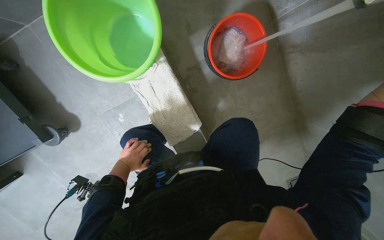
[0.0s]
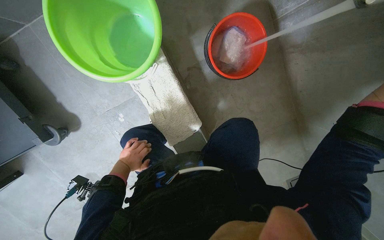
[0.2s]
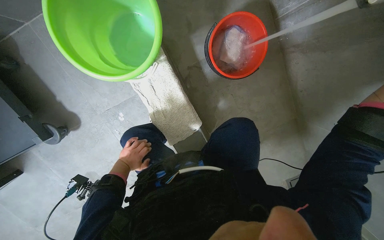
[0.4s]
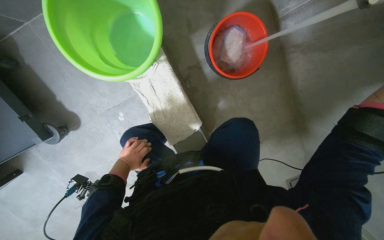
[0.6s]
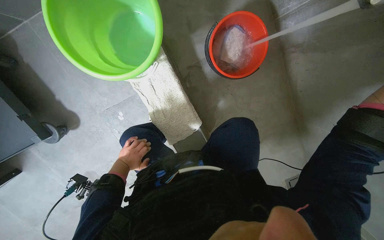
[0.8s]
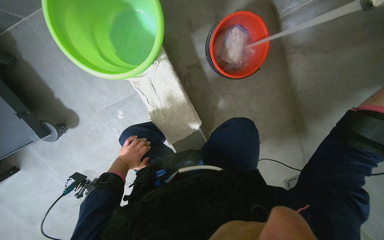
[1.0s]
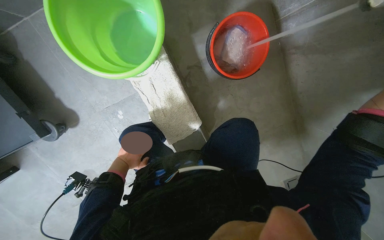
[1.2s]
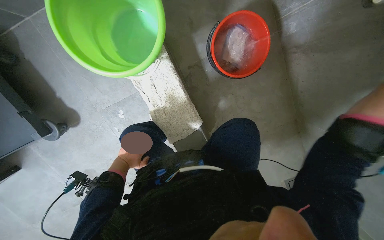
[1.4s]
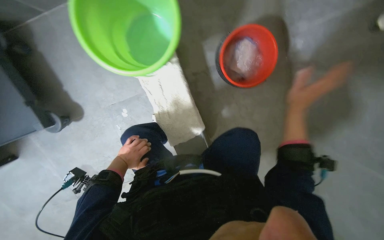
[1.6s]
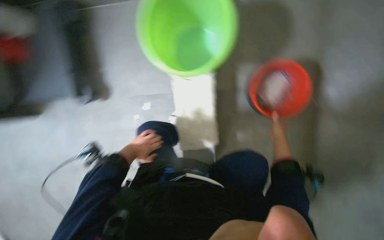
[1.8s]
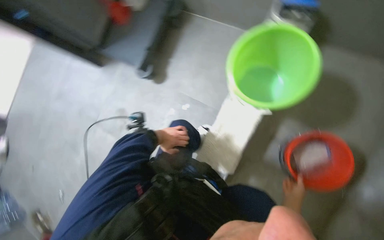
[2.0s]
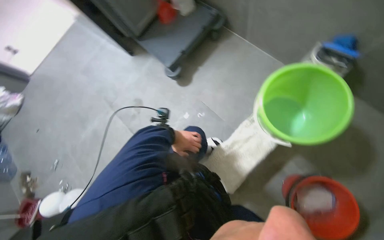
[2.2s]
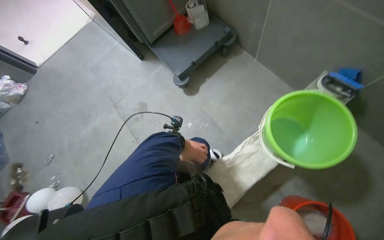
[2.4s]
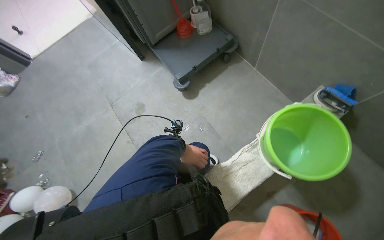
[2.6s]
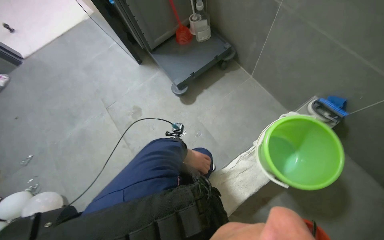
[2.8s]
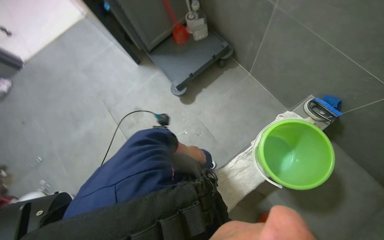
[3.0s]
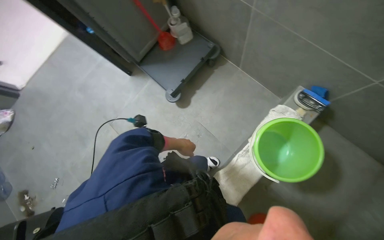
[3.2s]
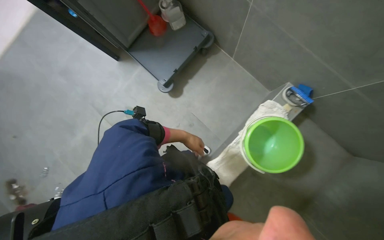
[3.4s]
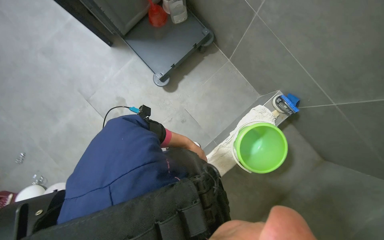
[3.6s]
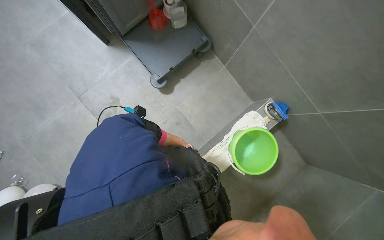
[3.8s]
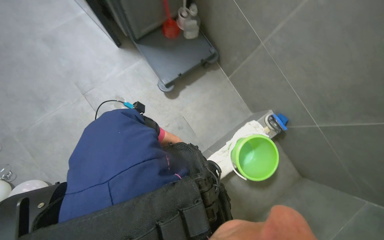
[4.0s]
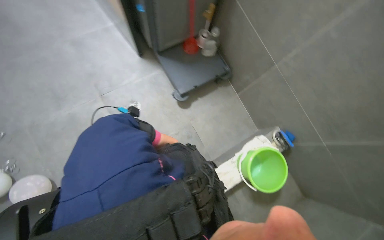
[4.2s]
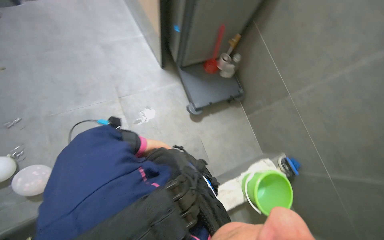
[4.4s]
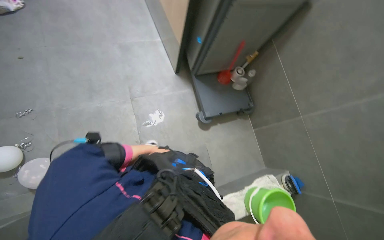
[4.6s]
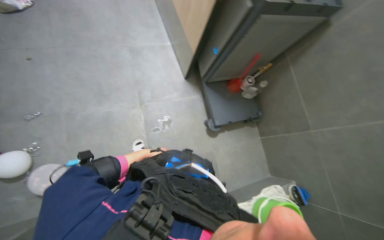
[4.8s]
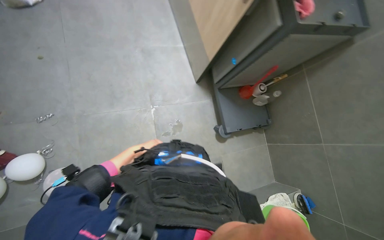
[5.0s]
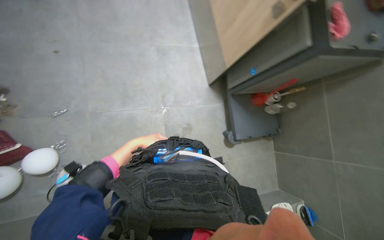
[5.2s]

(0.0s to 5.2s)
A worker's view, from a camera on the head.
Job: preparing cleaning supplies.
The whole recording: Preparing cleaning area and supplies. The worker fills buckets with water, prepares a mop, and picks up items from the floor in the cleaning area.
1.8s - 3.4s: The camera is carried about 50 cm. The scene turns some 50 degrees clockwise in the picture.
3.4s - 5.2s: The camera travels some 60 cm. The view tilts some 15 degrees upward. The scene rotates clockwise by approximately 45 degrees.

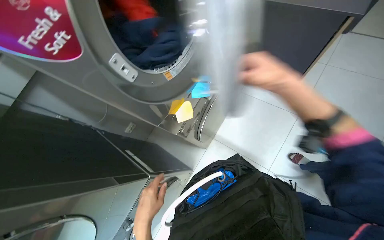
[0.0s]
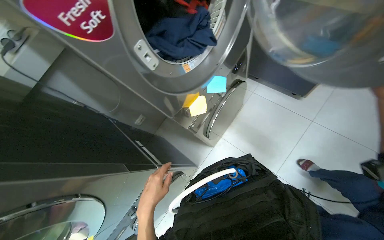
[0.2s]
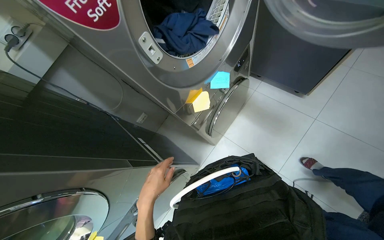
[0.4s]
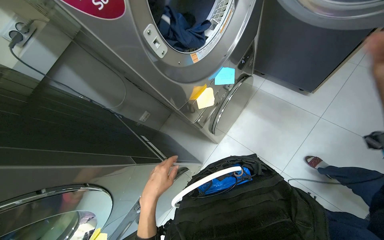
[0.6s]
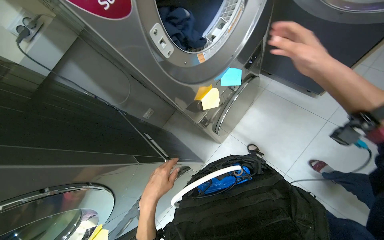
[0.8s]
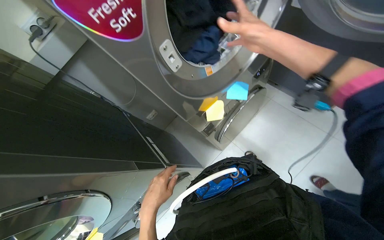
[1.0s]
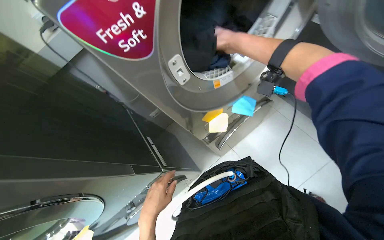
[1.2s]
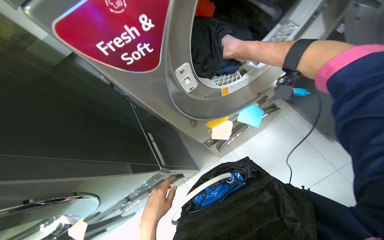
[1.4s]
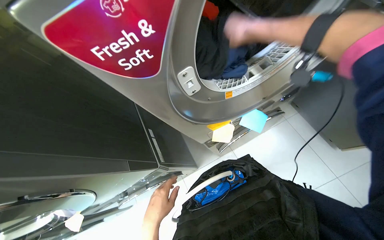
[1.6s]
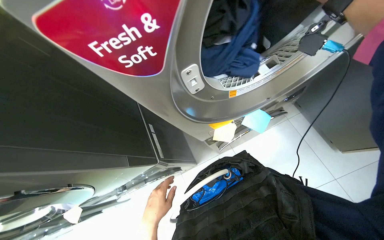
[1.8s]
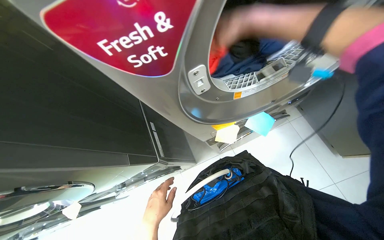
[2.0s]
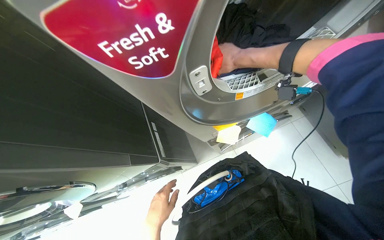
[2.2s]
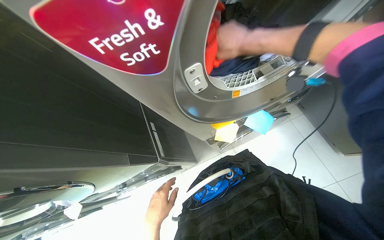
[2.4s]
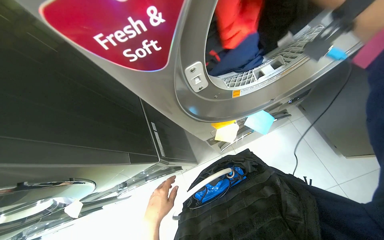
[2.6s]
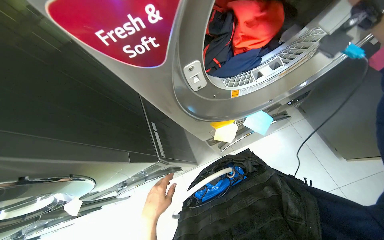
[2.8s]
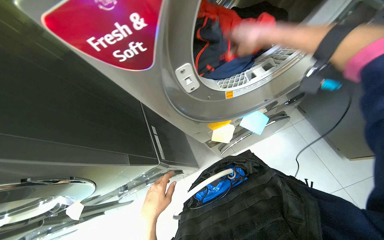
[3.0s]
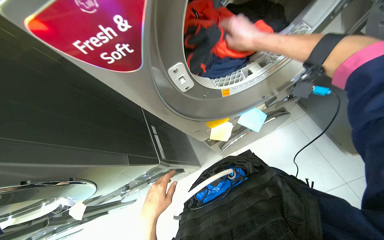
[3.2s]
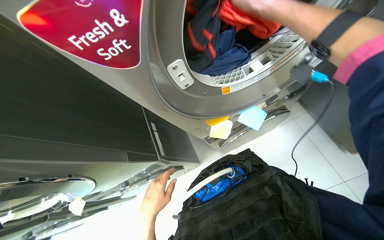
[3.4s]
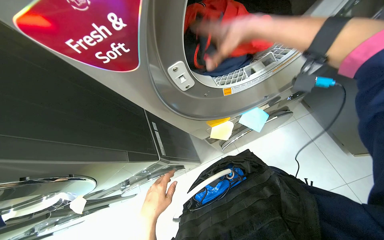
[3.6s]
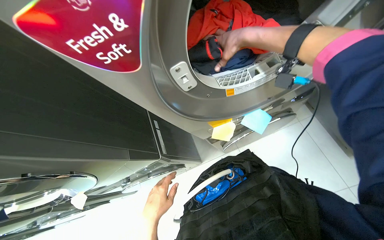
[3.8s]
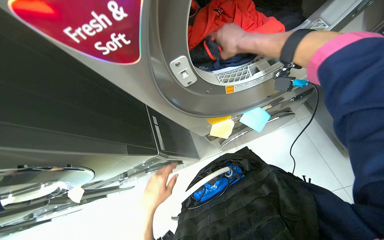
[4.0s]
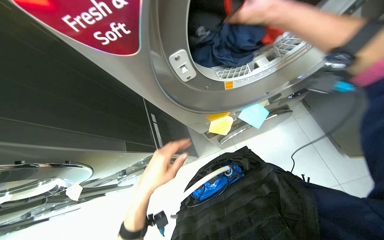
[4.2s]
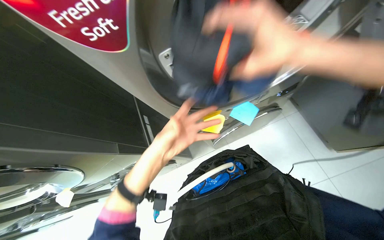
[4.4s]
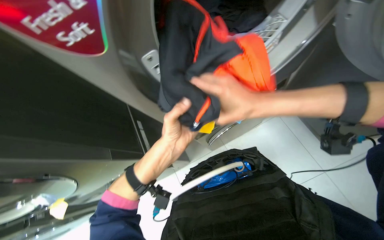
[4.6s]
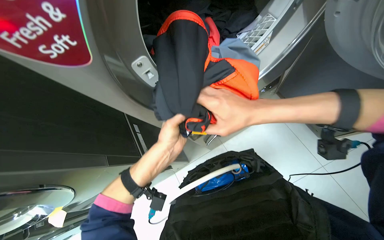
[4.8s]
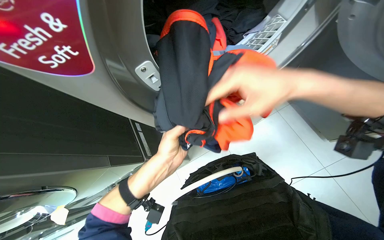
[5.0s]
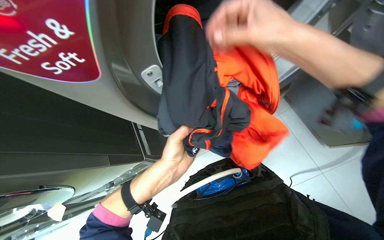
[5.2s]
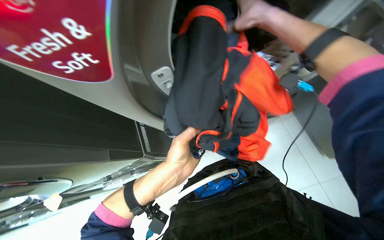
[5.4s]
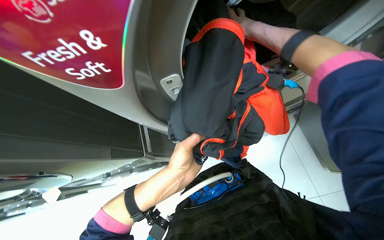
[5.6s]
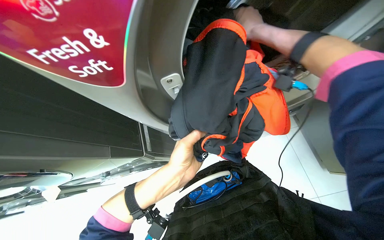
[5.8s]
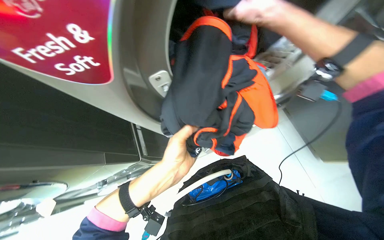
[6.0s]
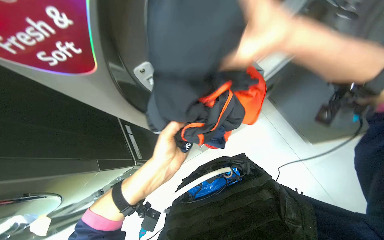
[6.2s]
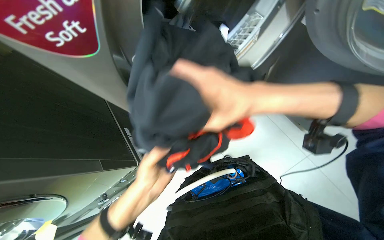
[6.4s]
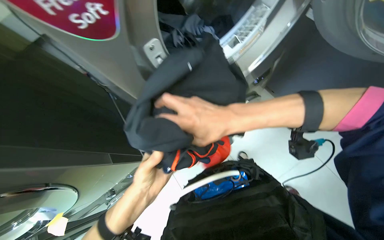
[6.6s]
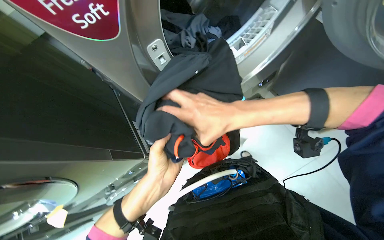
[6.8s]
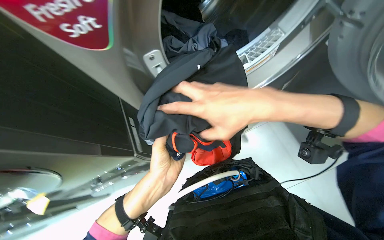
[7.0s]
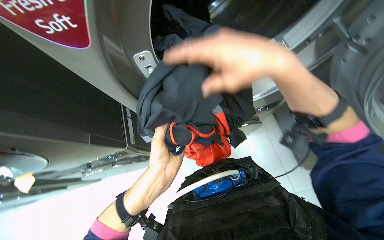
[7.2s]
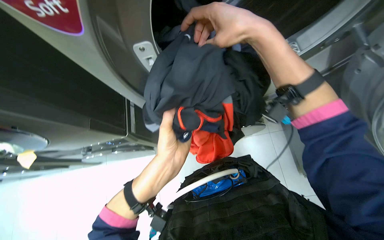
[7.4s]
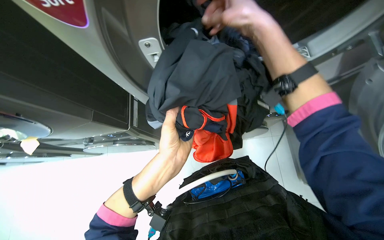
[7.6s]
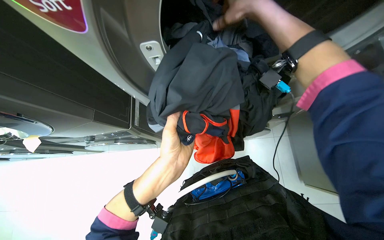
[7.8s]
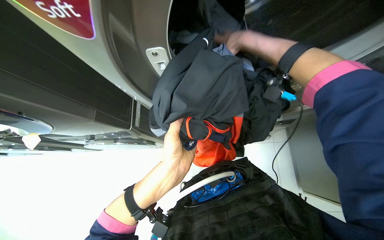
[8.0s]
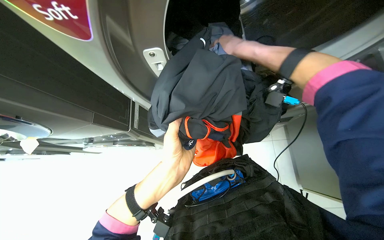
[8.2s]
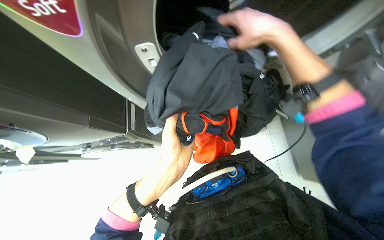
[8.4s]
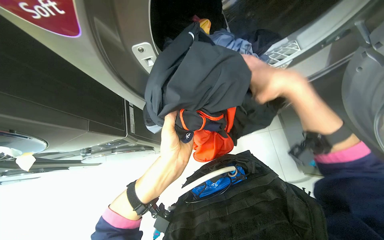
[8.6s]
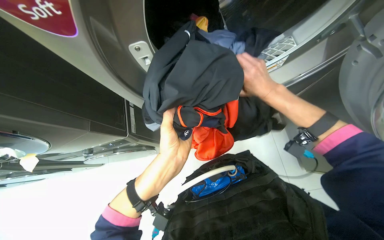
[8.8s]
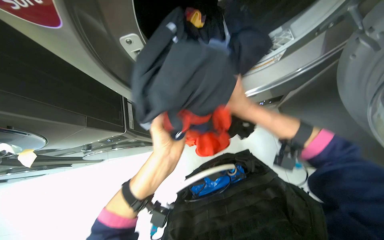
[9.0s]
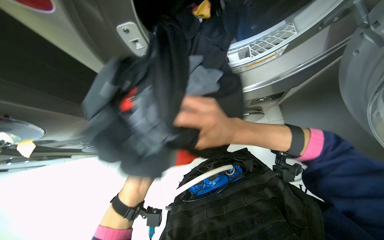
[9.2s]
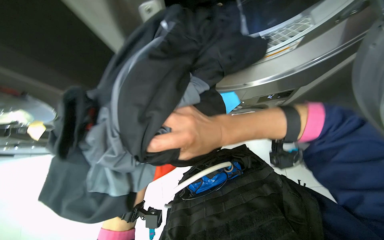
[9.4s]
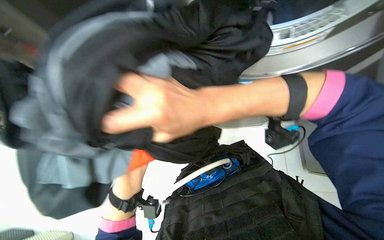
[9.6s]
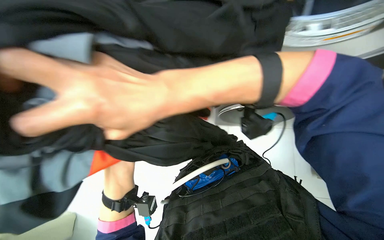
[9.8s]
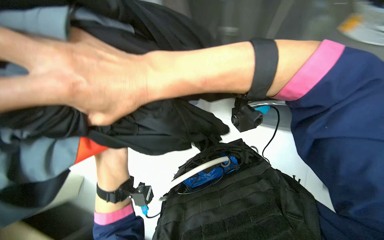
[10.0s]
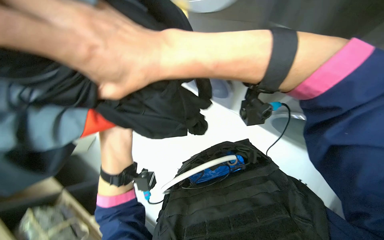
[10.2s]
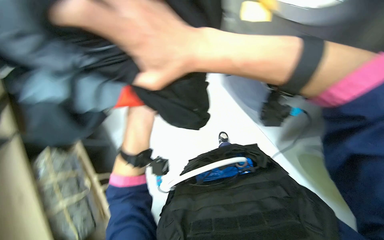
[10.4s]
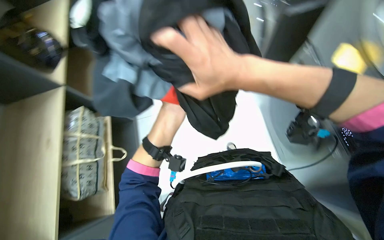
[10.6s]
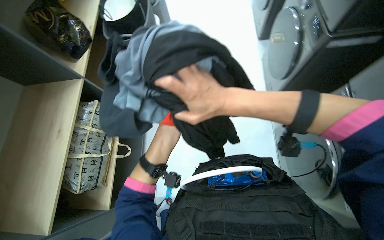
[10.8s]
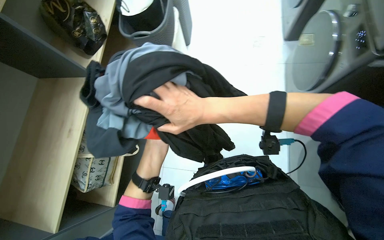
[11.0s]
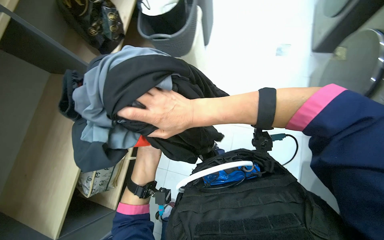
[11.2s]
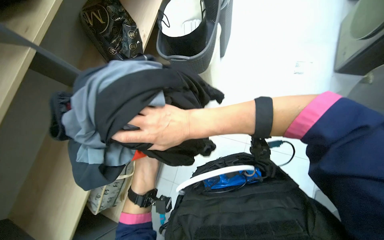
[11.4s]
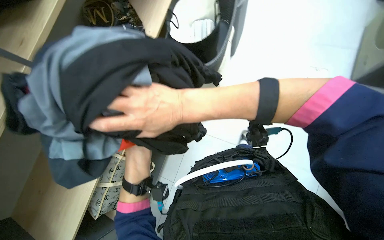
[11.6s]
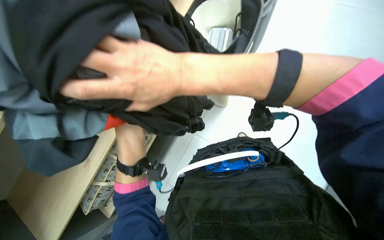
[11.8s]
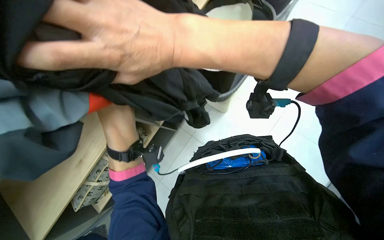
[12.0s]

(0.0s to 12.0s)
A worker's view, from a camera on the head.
Job: managing laundry.
The whole recording: Unloading laundry from washing machine. The worker removes clothes from two washing machines.
0.0s - 1.6s: The scene rotates clockwise by about 25 degrees.
1.6s - 3.0s: The right hand travels nearer to the camera and back again, about 10 cm each way.
3.0s - 4.4s: The right hand swings nearer and farther, approximately 20 cm each way, with 2 reversals. Meanwhile the left hand is displaced up the picture and nearer to the camera by about 20 cm.
4.4s - 6.0s: The right hand goes up and down the picture, some 30 cm each way, reversing 2 times.
6.0s - 7.6s: The right hand reaches about 30 cm down the picture, then returns.
7.6s - 9.0s: The right hand moves farther from the camera and down the picture, about 25 cm.
9.0s - 10.4s: The view tilts about 15 degrees downward. The right hand travels to the left and nearer to the camera by roughly 35 cm.
10.4s - 12.0s: The head rotates some 35 degrees to the left. The right hand travels farther from the camera and back again, approximately 20 cm each way.

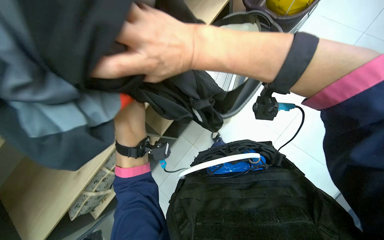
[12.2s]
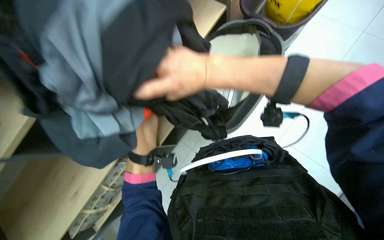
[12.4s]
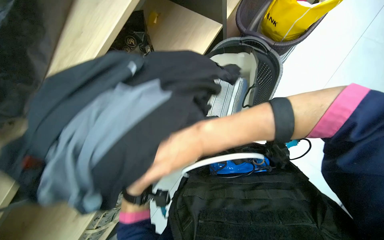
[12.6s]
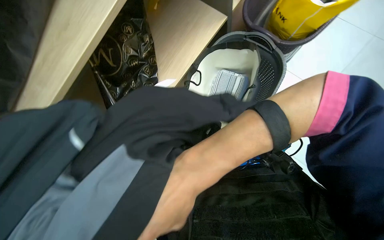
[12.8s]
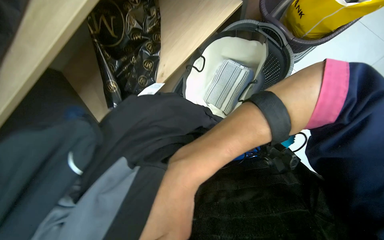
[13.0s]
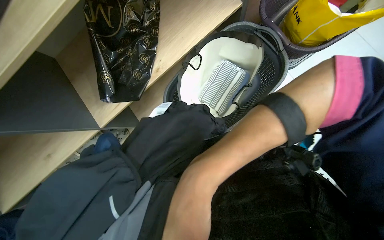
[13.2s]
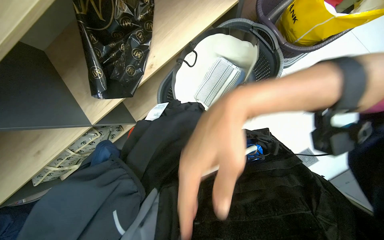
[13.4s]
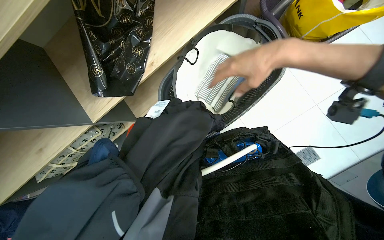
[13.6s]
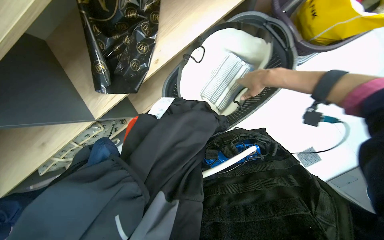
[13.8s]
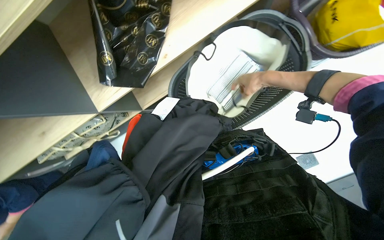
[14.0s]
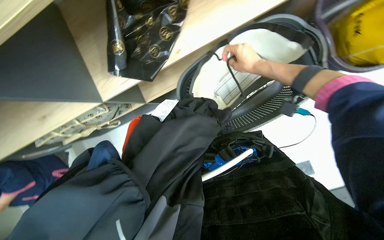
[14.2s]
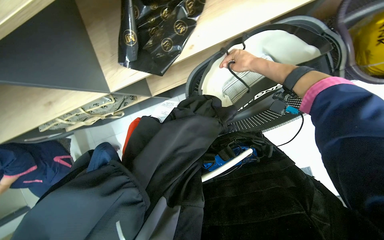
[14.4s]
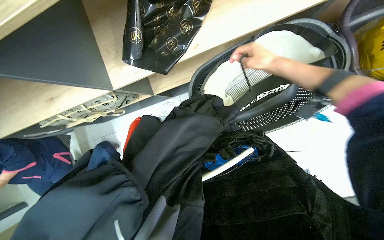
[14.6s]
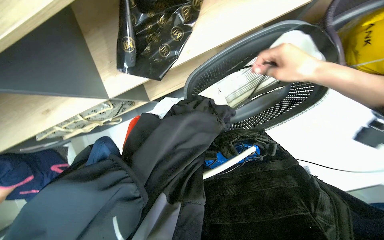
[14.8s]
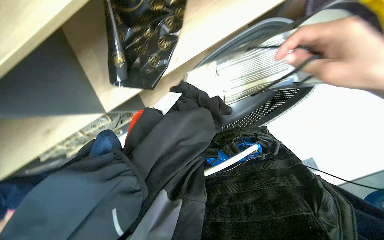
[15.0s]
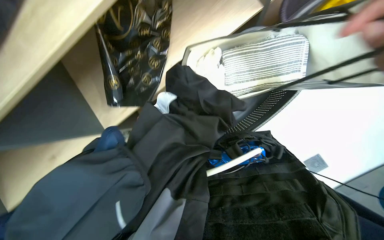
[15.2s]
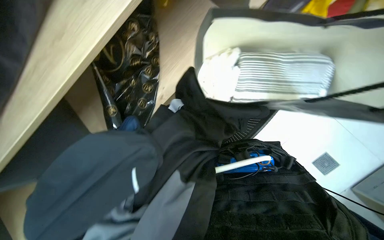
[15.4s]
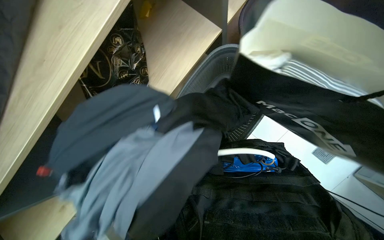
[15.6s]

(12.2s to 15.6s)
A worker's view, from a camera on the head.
Job: managing laundry.
The whole recording: Unloading laundry from washing machine. The worker removes clothes from two washing machines.
12.2s - 13.8s: The right hand travels farther from the camera and to the right by approximately 50 cm, and moves roughly 35 cm down the picture and comes back.
13.8s - 15.6s: The camera pitches upward, by approximately 15 degrees.
